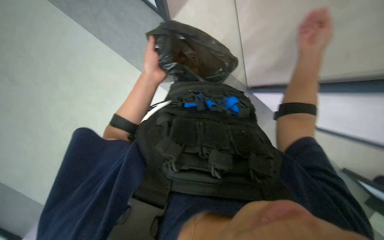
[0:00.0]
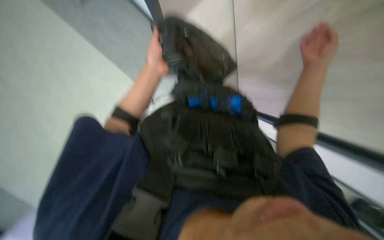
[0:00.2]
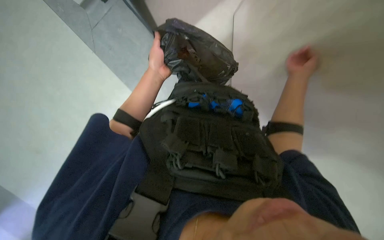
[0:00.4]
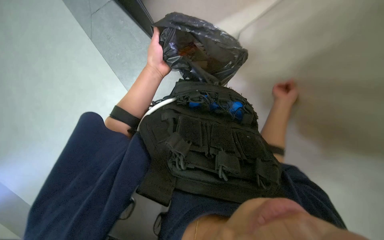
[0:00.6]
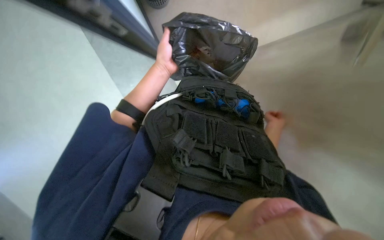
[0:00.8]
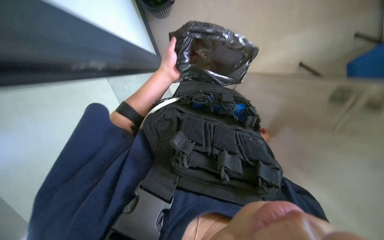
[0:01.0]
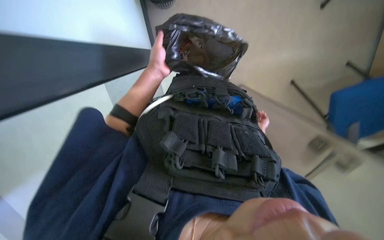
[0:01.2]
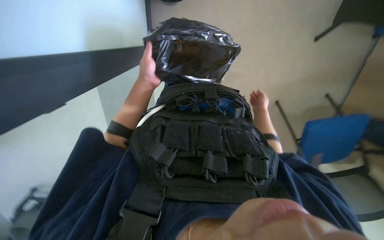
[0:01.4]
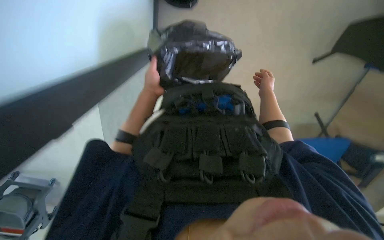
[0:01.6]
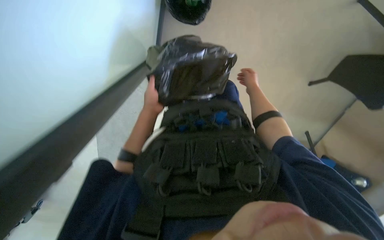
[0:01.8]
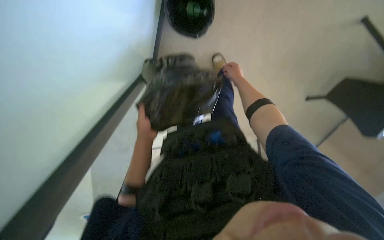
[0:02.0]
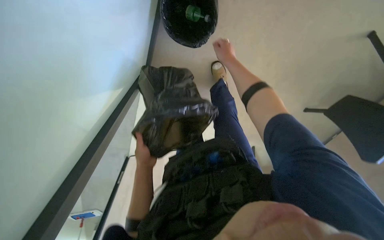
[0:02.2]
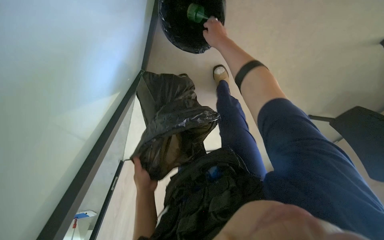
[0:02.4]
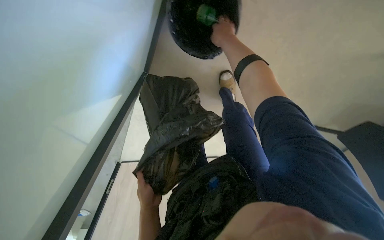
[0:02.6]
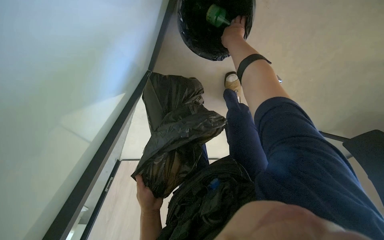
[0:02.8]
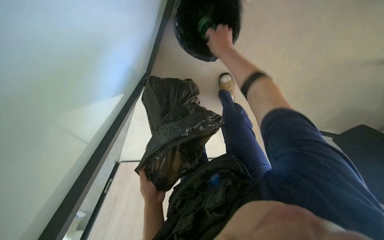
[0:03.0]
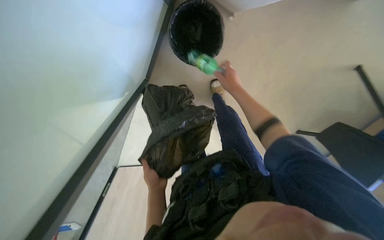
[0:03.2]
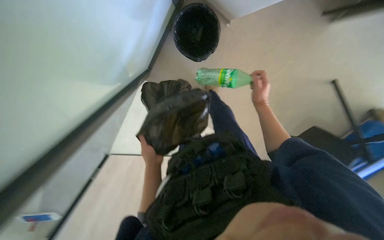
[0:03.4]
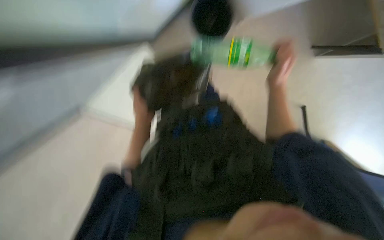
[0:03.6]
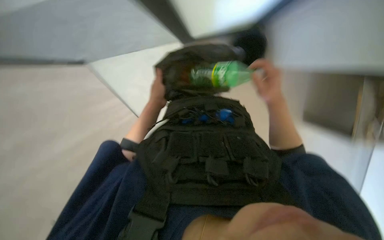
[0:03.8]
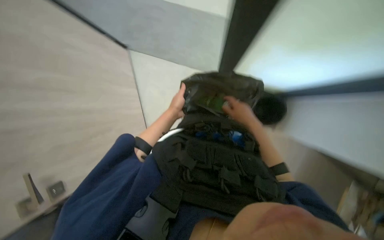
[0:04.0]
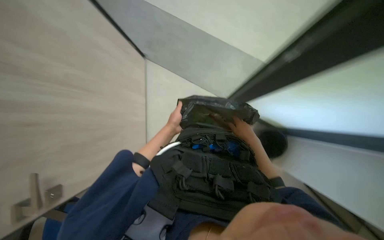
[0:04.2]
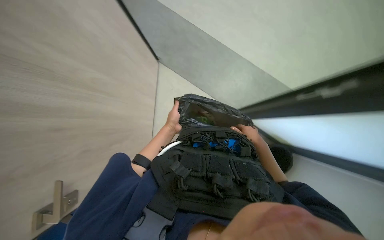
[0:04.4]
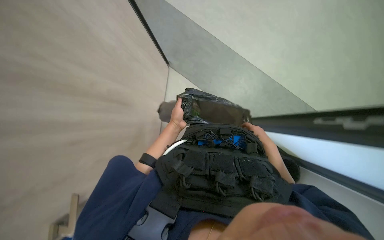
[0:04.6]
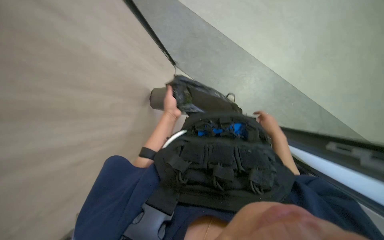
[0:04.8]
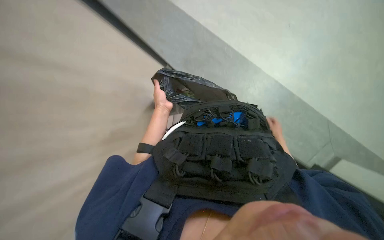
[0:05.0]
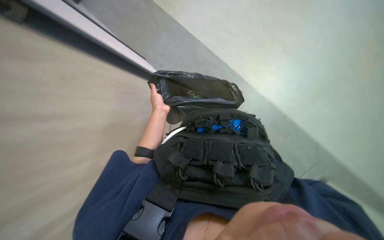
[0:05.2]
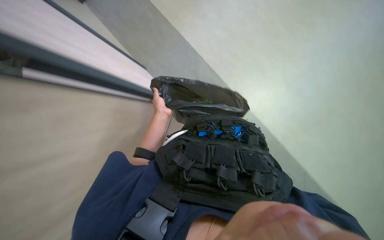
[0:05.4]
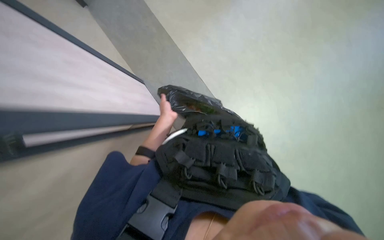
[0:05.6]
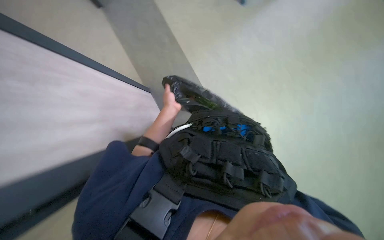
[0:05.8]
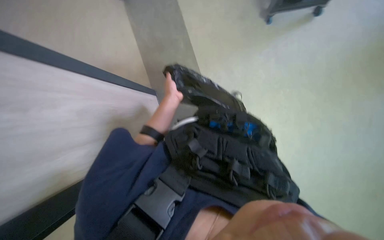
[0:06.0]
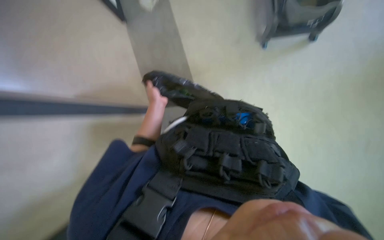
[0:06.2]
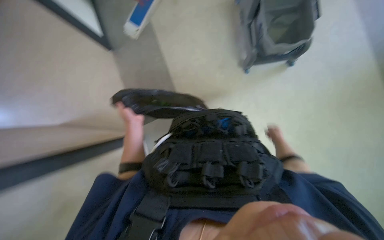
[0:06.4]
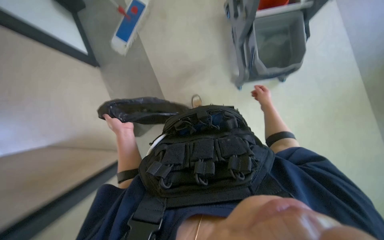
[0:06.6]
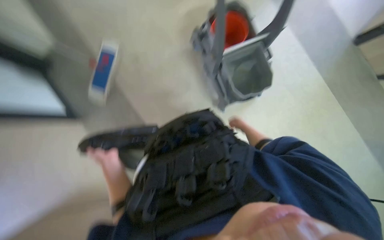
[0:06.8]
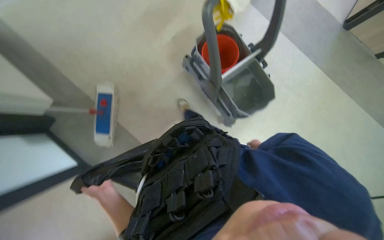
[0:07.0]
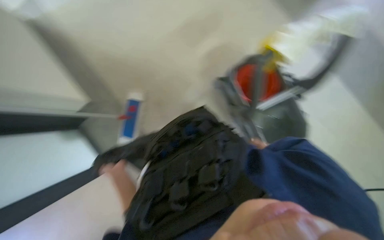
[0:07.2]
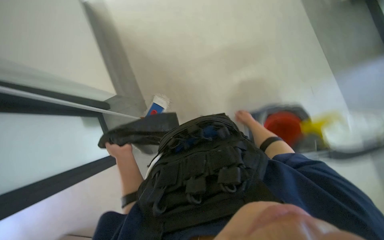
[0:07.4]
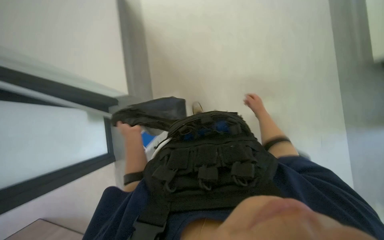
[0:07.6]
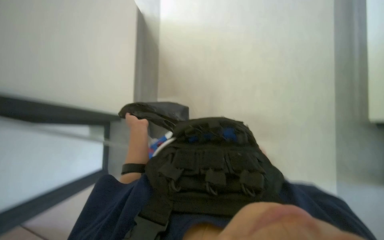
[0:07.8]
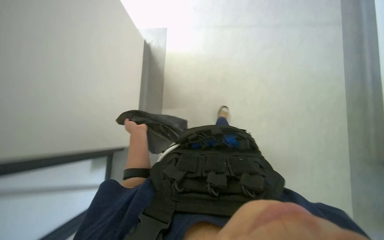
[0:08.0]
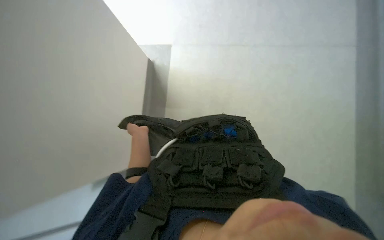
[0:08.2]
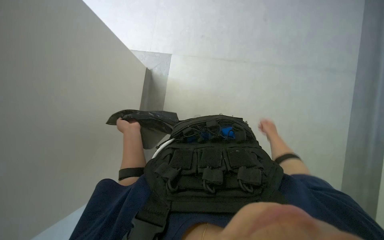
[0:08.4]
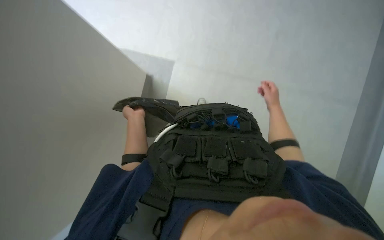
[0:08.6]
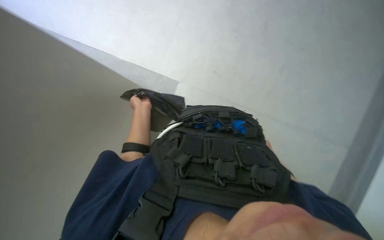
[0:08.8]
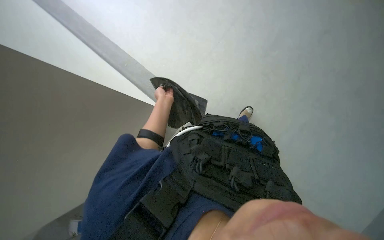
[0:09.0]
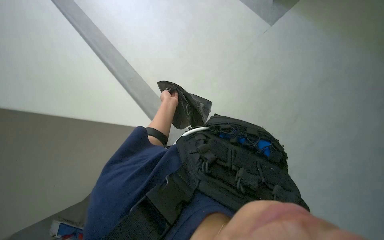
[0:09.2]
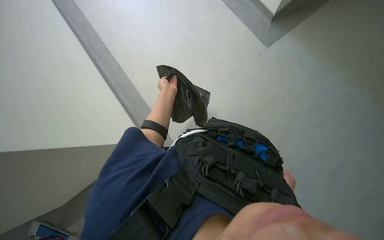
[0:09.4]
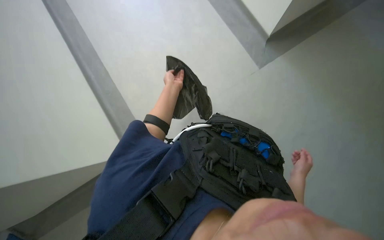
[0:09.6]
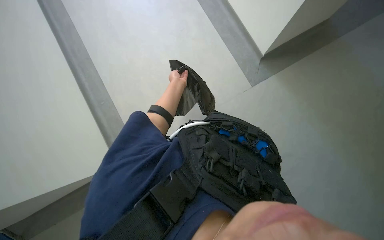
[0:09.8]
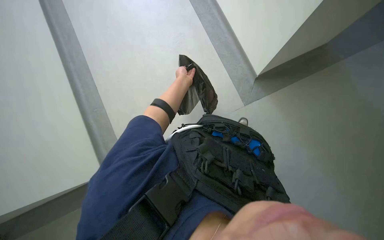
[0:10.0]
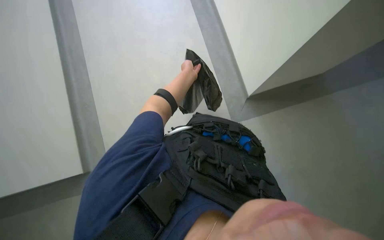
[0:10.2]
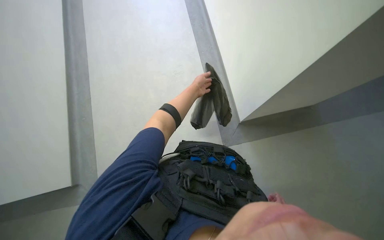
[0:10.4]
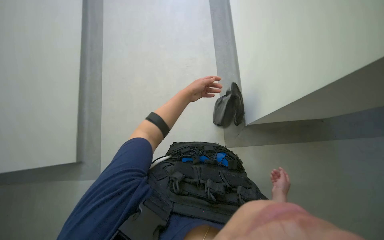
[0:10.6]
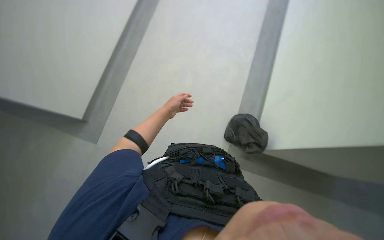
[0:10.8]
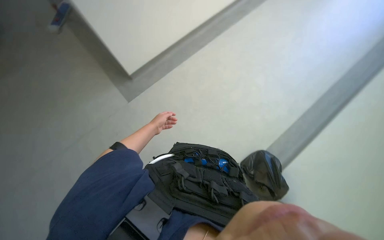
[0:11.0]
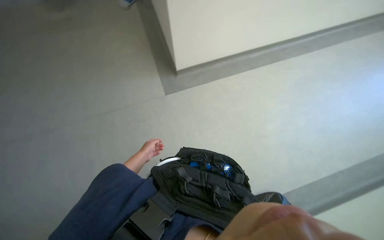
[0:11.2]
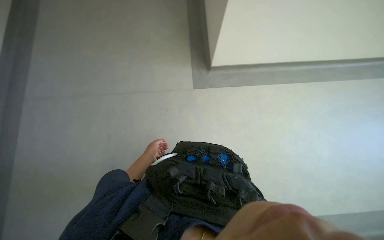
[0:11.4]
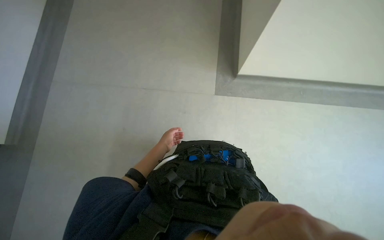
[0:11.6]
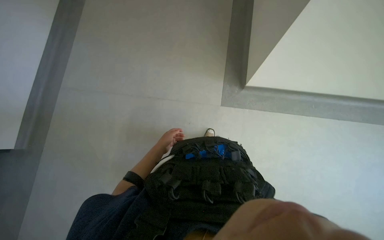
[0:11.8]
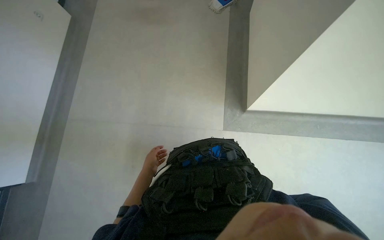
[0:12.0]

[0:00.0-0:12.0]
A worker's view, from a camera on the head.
Job: preparing cleaning supplies.
The whole recording: Preparing mop for cleaning. The worker empties the trash from the bin before mopping the room.
0:00.0 to 0:01.6: The right hand is displaced farther from the camera by about 25 cm.
0:01.6 to 0:03.0: The right hand heads up the picture and to the left, covering about 50 cm.
0:03.0 to 0:04.4: The right hand travels down the picture and to the right by some 35 cm, while the left hand shifts approximately 20 cm up the picture.
0:06.0 to 0:07.6: The camera pitches upward, by roughly 15 degrees.
0:07.6 to 0:09.0: The scene rotates clockwise by about 35 degrees. The left hand shifts approximately 15 cm farther from the camera.
0:09.0 to 0:10.4: The camera pitches upward, by some 15 degrees. The left hand heads to the right, covering some 10 cm.
0:10.4 to 0:12.0: The left hand goes some 35 cm to the left and down the picture.

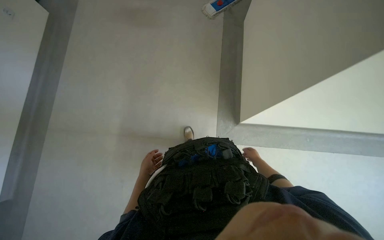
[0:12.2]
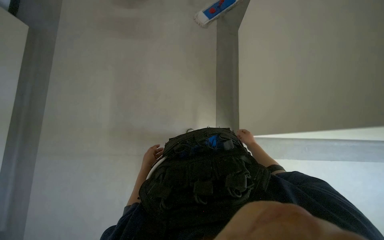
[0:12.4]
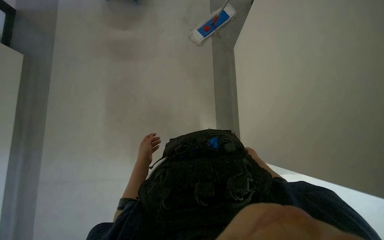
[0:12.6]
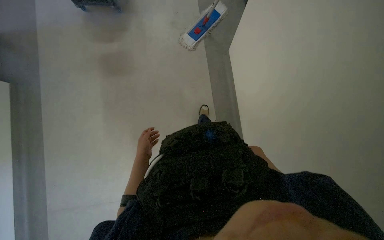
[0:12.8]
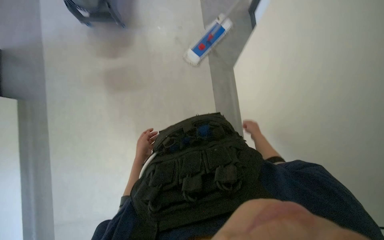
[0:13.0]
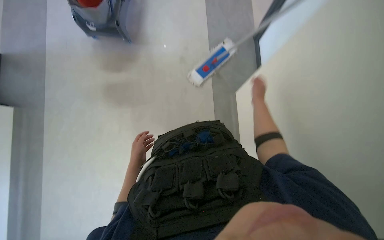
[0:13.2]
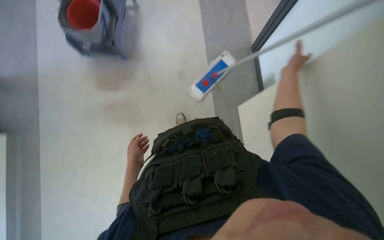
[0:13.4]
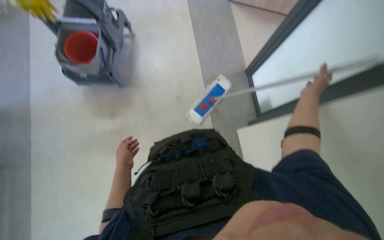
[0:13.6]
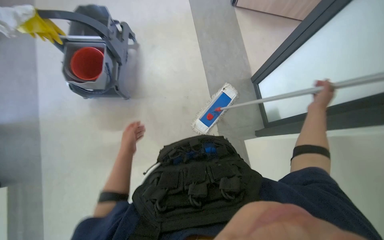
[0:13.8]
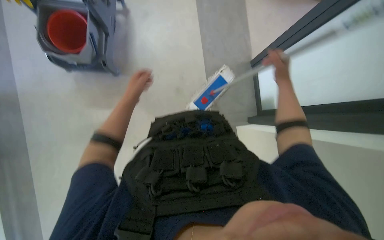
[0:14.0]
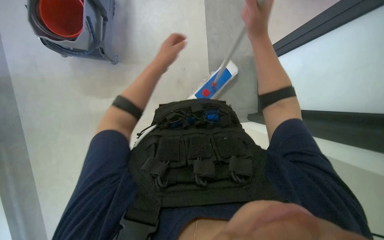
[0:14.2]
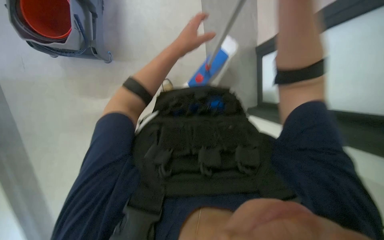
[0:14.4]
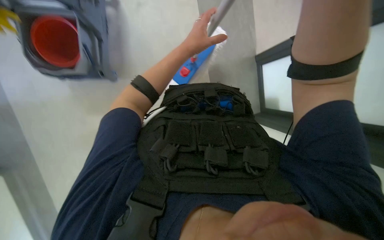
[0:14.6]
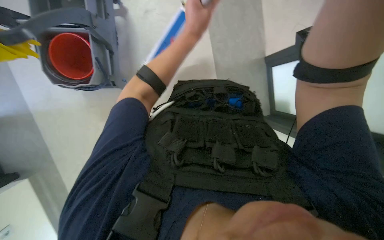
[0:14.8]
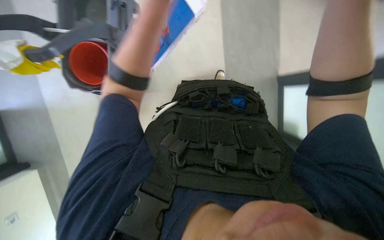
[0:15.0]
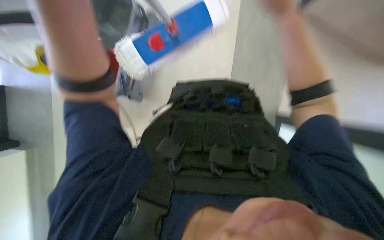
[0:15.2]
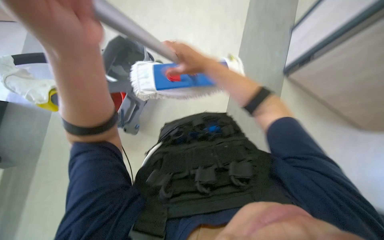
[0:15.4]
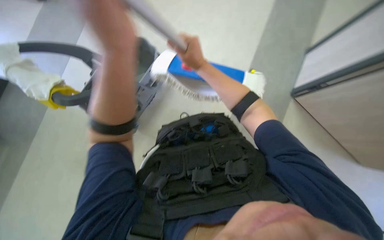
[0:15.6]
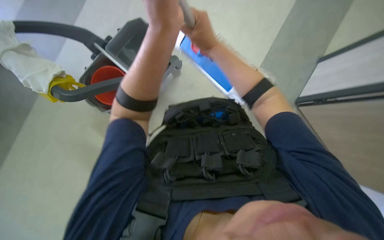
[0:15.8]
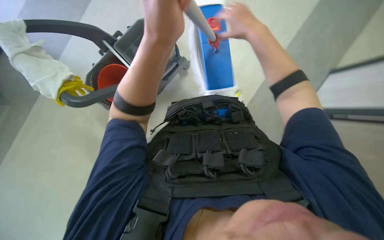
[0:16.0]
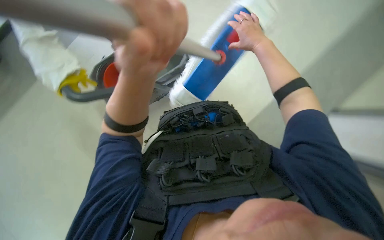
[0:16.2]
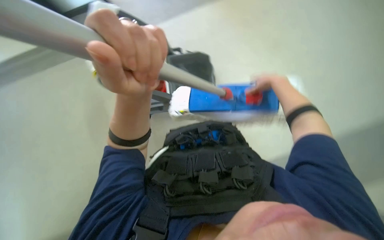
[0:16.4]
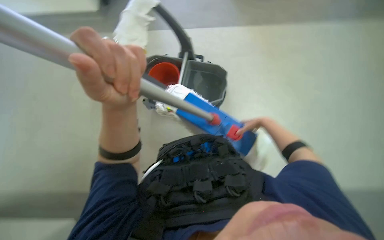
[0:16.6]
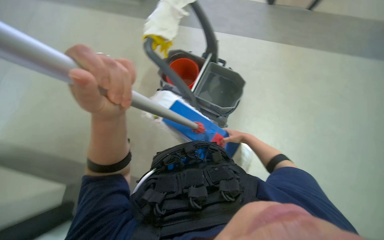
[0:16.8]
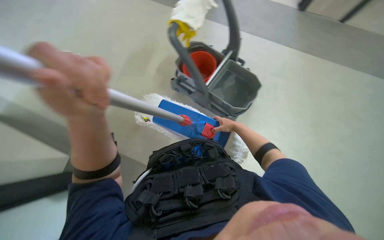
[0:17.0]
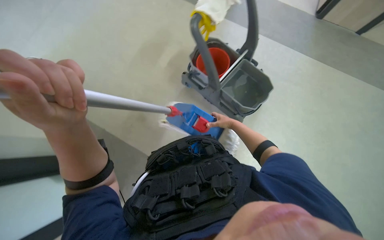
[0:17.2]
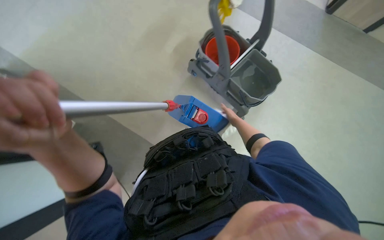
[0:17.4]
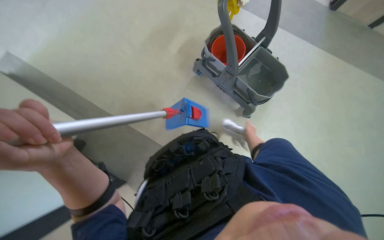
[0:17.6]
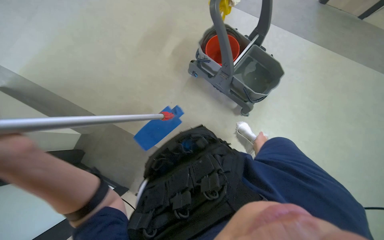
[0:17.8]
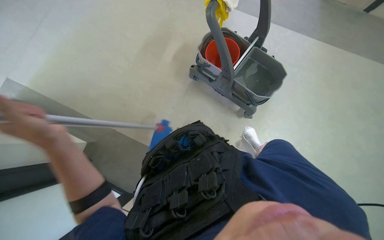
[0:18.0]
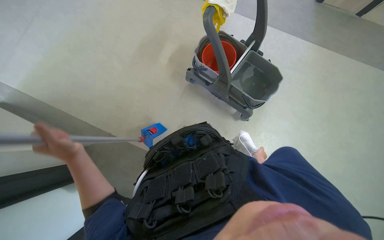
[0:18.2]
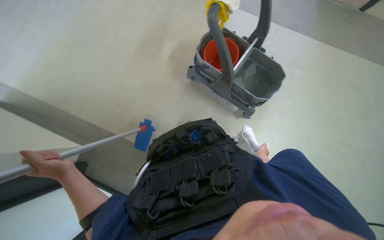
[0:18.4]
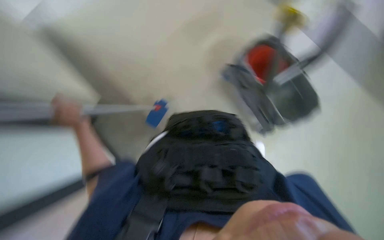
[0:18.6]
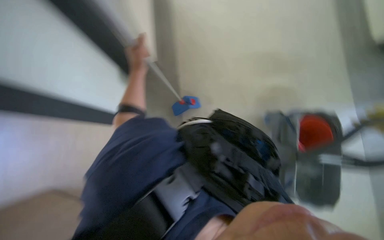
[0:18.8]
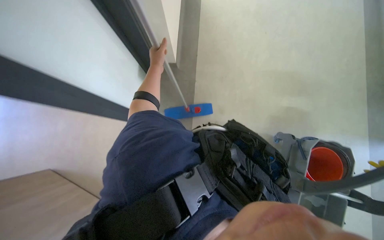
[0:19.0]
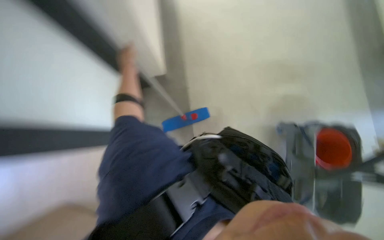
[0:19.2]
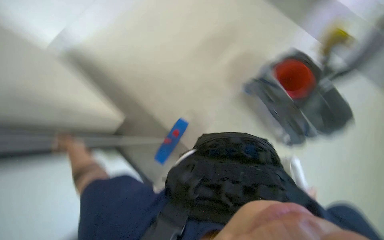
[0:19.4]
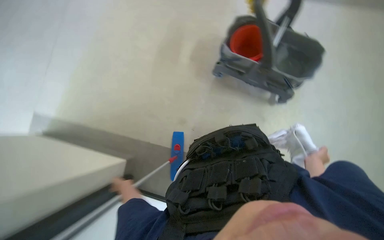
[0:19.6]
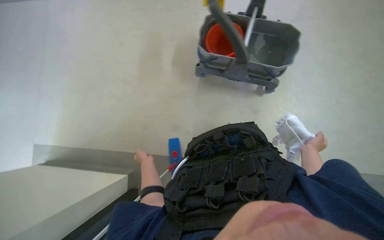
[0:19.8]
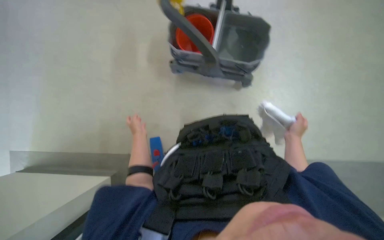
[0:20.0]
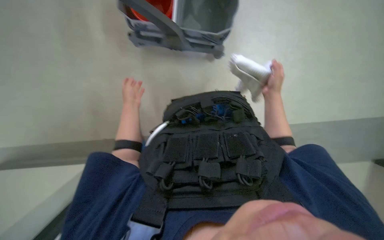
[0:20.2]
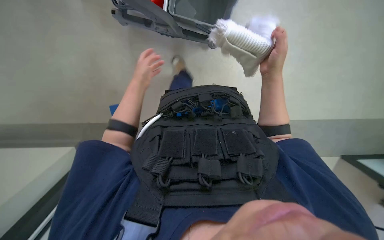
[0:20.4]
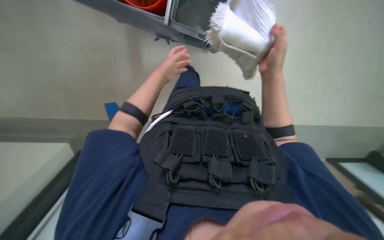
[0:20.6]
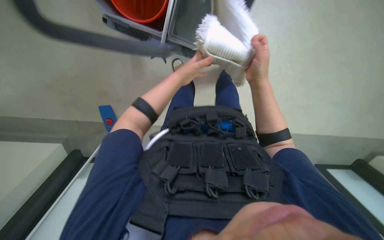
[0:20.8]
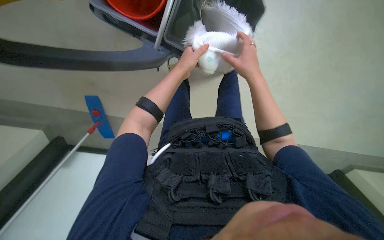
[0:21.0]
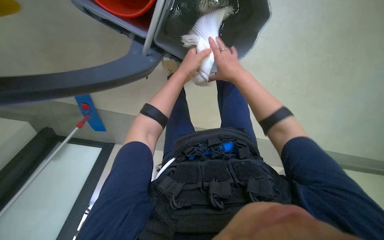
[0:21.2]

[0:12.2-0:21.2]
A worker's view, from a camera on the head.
Job: preparing cleaning supplies.
The whole recording: Preparing mop for cleaning. The worker empties the trash from the bin before mopping the room.
0:15.2 to 0:16.6: The view tips upward by about 25 degrees.
0:16.6 to 0:18.2: The left hand shifts approximately 30 cm down the picture, farther from the camera and to the left. Meanwhile the right hand goes some 20 cm down the picture and farther from the camera.
0:19.8 to 0:21.2: The camera travels some 40 cm.
